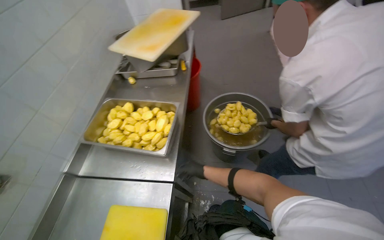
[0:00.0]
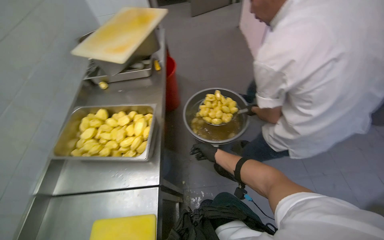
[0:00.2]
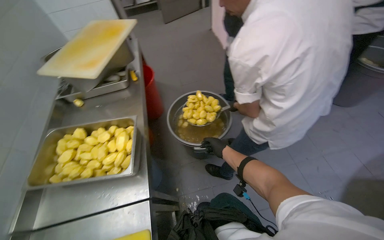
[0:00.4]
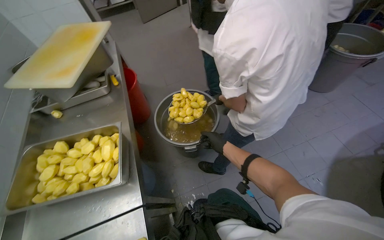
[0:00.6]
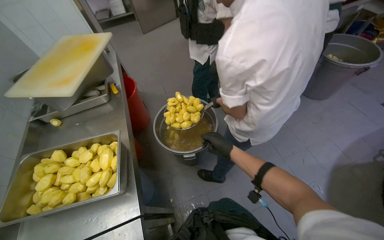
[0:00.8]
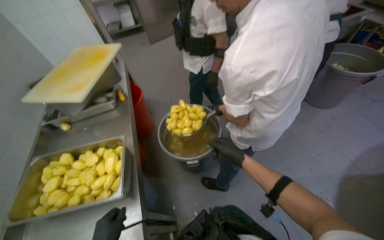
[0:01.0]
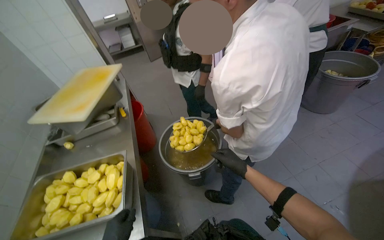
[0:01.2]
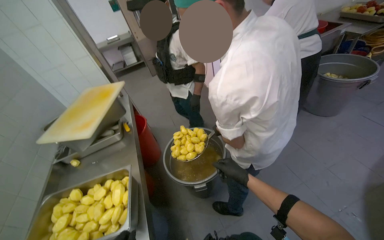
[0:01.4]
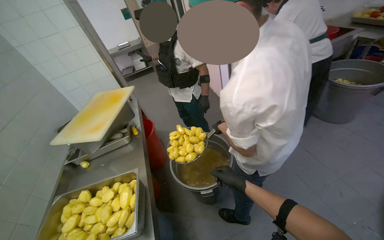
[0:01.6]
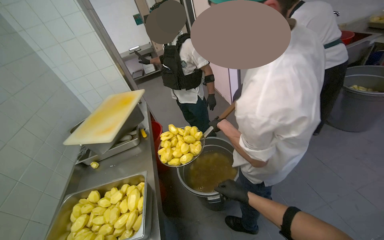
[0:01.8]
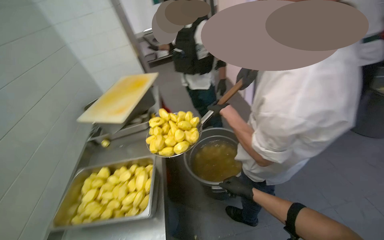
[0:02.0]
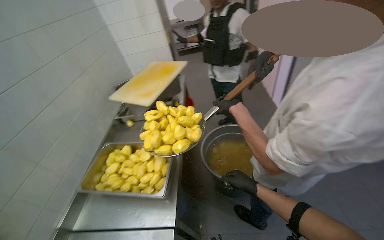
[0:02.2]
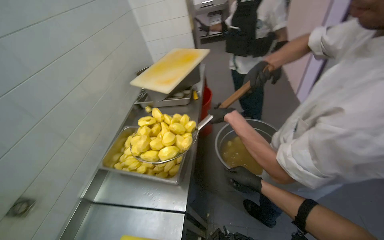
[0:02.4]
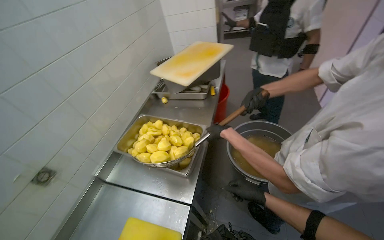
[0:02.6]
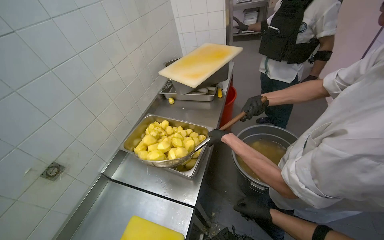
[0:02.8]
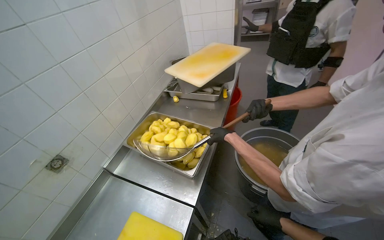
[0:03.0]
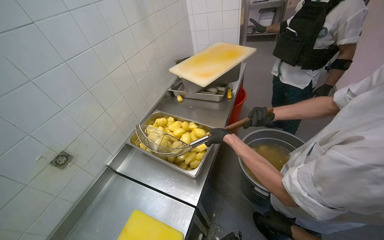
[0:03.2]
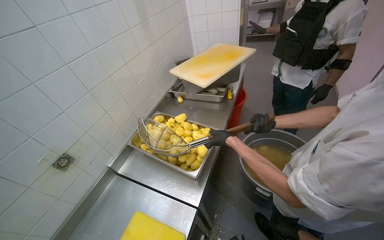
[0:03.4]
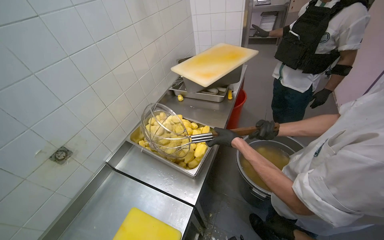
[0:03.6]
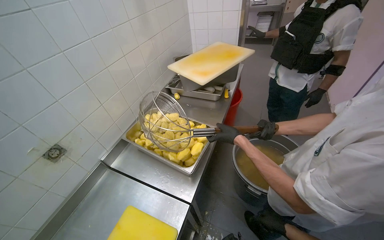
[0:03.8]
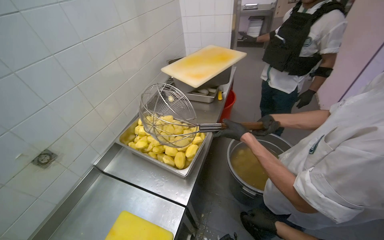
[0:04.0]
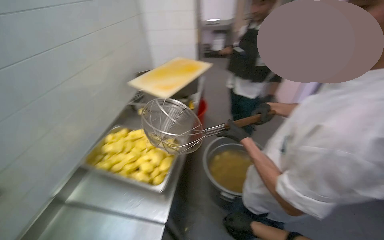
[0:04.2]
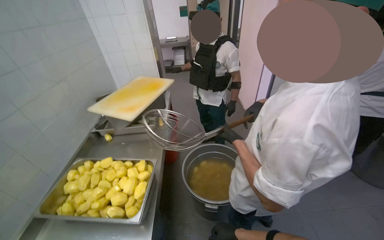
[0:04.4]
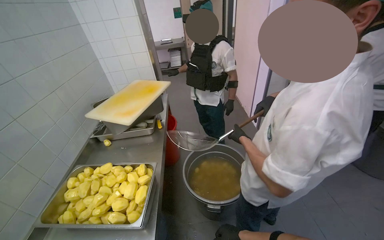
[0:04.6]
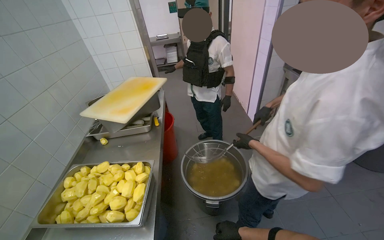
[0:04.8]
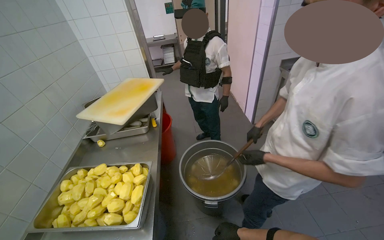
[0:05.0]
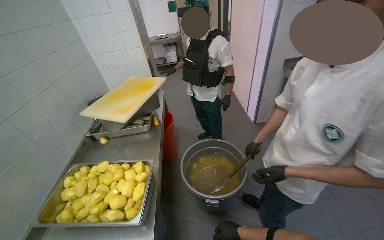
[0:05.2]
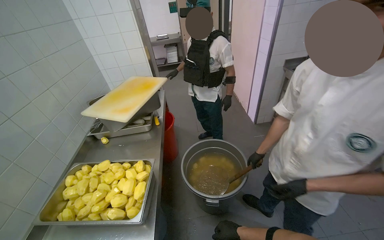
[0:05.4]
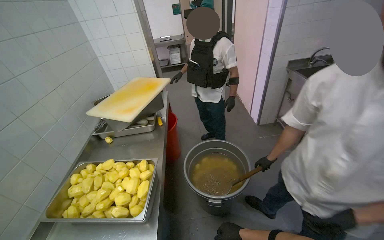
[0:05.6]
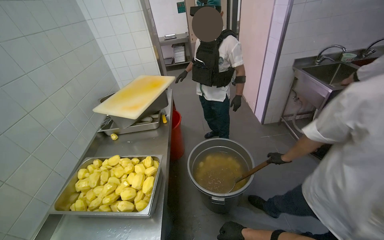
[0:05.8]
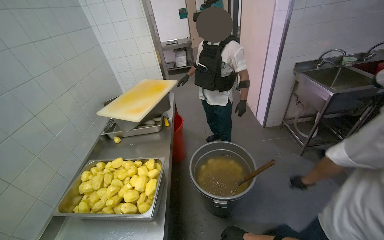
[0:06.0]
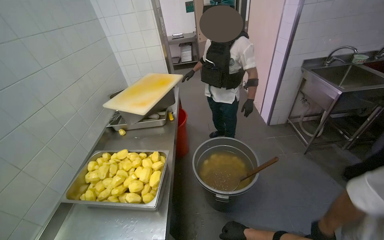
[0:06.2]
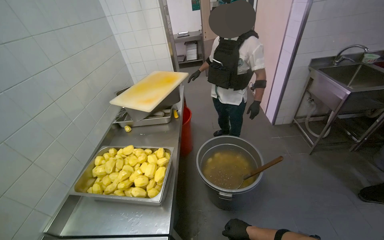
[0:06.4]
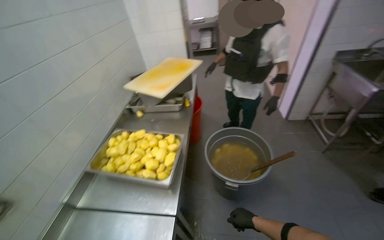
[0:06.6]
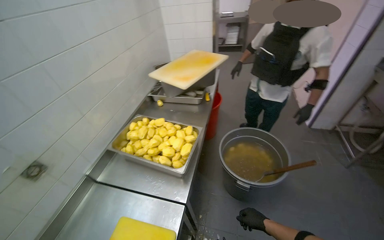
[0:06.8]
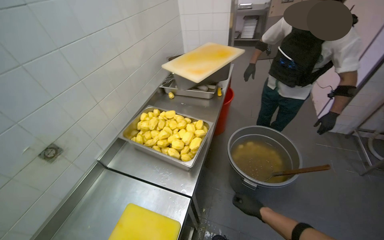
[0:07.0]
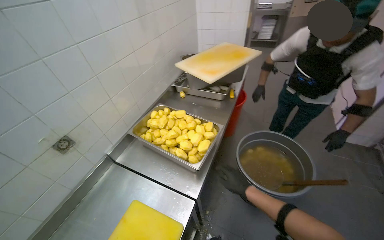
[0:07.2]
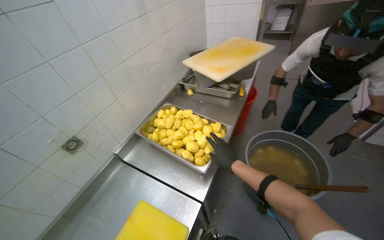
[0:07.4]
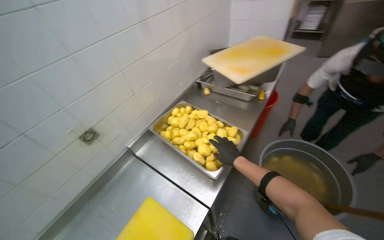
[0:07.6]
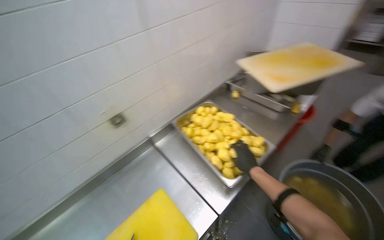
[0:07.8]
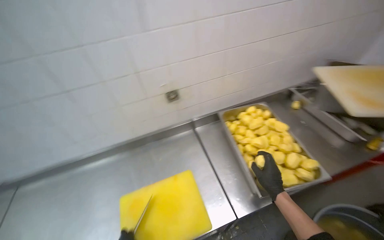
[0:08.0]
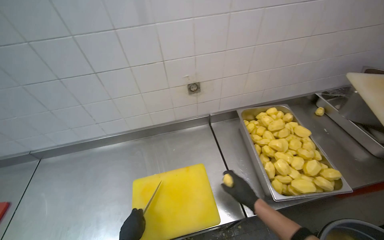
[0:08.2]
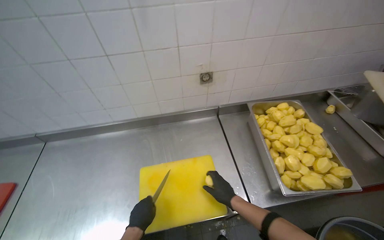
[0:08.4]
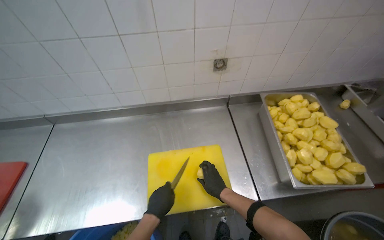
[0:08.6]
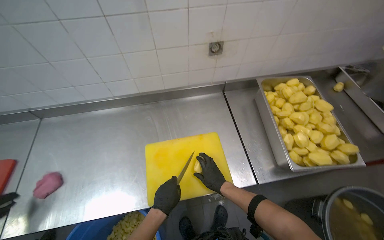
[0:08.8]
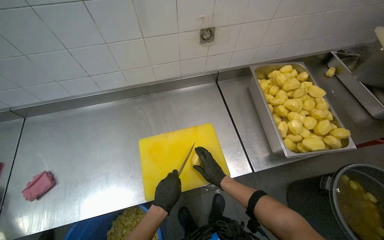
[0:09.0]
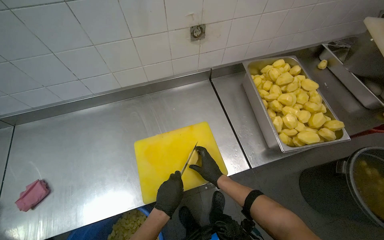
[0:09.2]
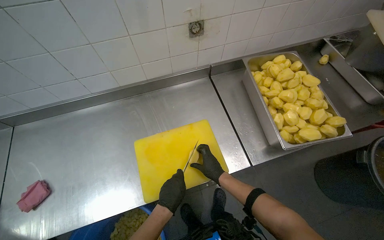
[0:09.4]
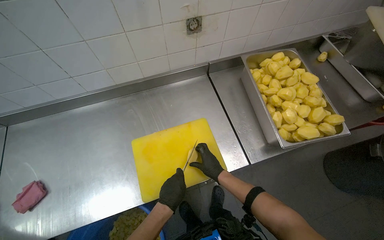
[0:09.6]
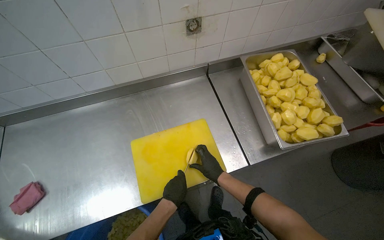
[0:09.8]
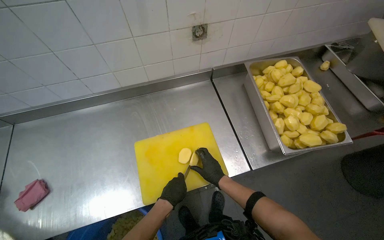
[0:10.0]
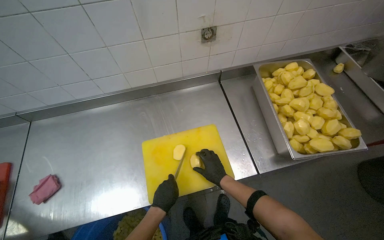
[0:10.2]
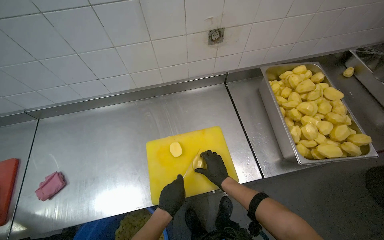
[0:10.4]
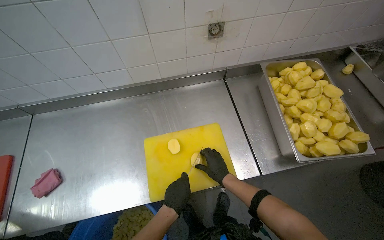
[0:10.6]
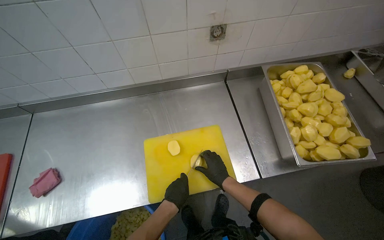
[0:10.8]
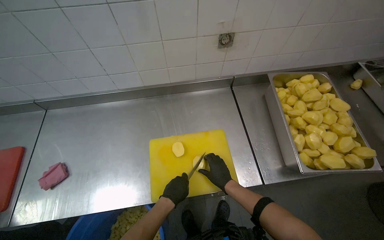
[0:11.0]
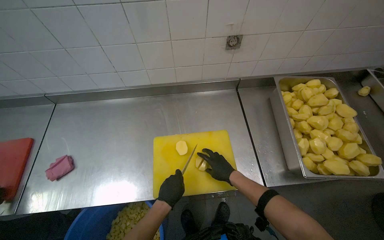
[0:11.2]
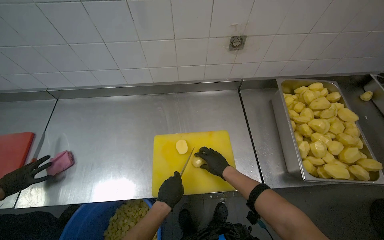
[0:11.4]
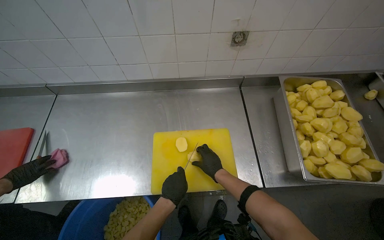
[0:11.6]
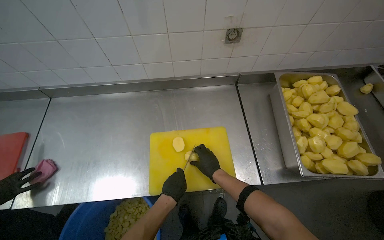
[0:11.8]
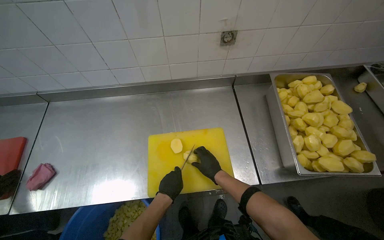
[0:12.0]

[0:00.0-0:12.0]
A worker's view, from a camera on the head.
Job: preparing food.
The whole recording: Cutting potatoes into cubes. The worker continues cutting peeled potatoes into cubes on a yellow cutting board.
0:00.0 to 0:01.6: The wearer looks about 15 degrees further upward. Everything in view rotates some 25 degrees counterclockwise.
0:01.6 to 0:03.0: The head turns to the left by about 40 degrees. The wearer looks approximately 15 degrees further downward.
0:03.0 to 0:04.4: The head turns to the right by some 25 degrees.
0:04.4 to 0:06.0: The right hand travels down the picture by approximately 10 cm.
0:06.0 to 0:07.6: The head turns to the left by about 35 degrees. The view tips downward by about 15 degrees. The right hand travels up the picture by roughly 25 cm.
0:07.6 to 0:09.0: The wearer looks some 40 degrees further to the left. The wearer looks roughly 20 degrees further downward.
0:09.0 to 0:12.0: The hands are busy where they are.

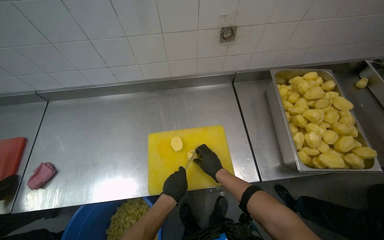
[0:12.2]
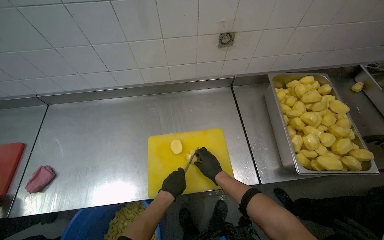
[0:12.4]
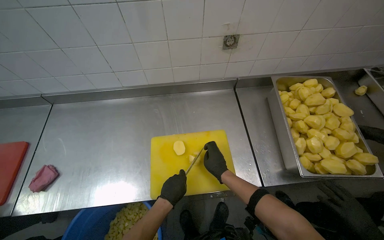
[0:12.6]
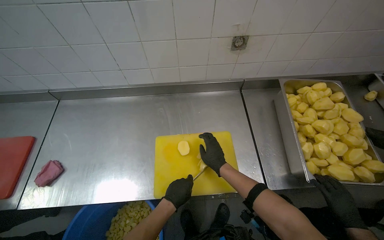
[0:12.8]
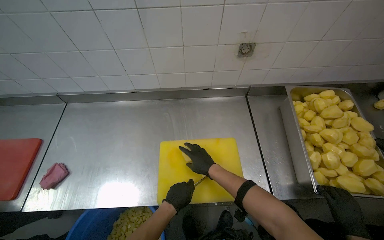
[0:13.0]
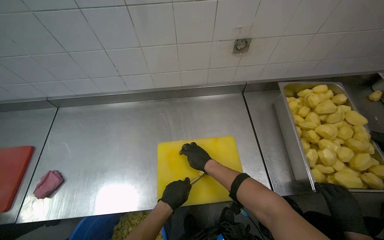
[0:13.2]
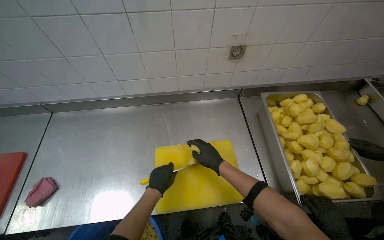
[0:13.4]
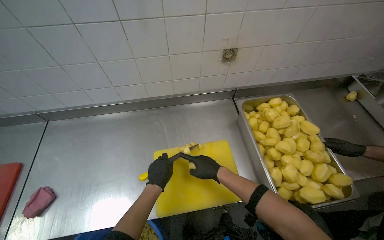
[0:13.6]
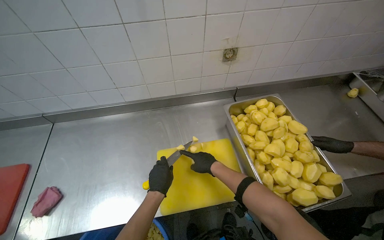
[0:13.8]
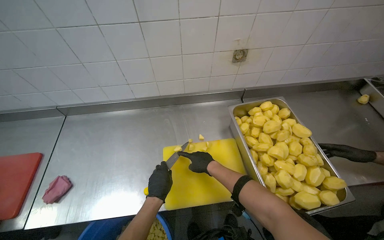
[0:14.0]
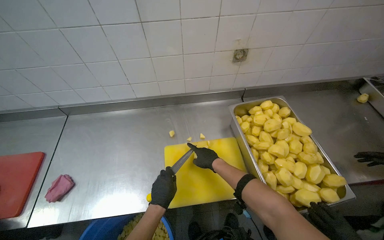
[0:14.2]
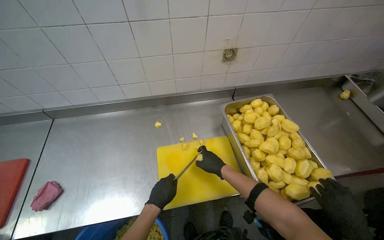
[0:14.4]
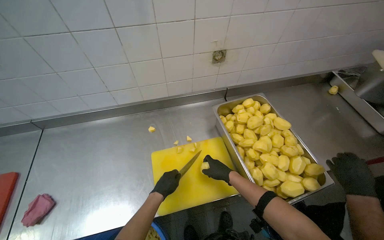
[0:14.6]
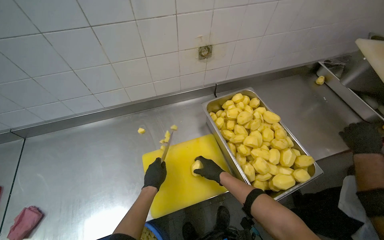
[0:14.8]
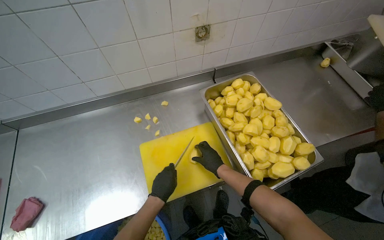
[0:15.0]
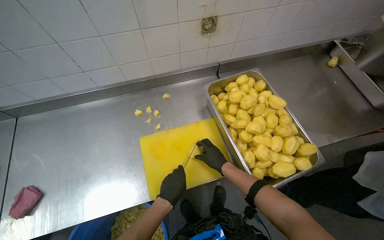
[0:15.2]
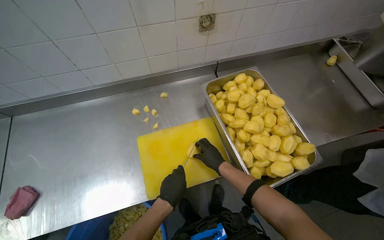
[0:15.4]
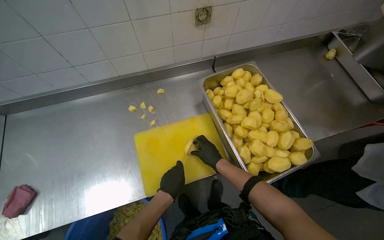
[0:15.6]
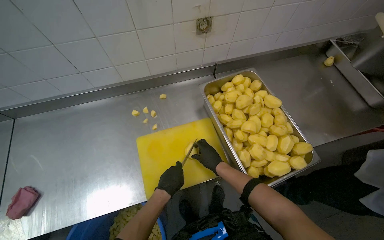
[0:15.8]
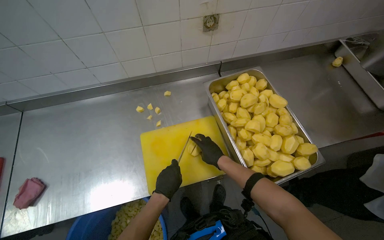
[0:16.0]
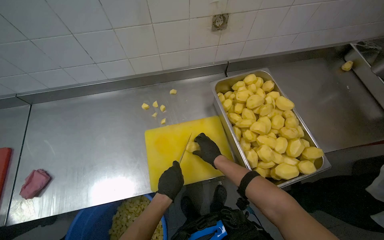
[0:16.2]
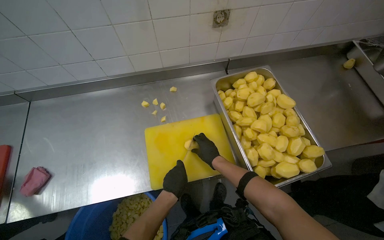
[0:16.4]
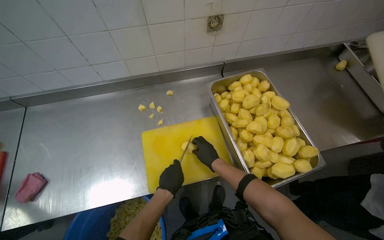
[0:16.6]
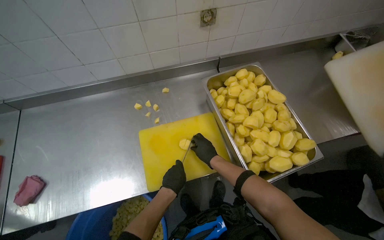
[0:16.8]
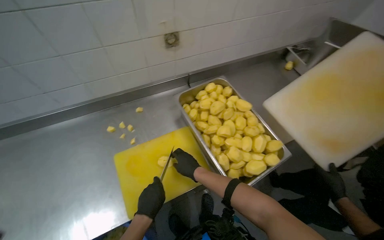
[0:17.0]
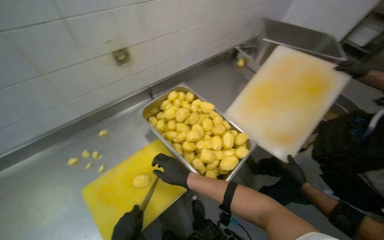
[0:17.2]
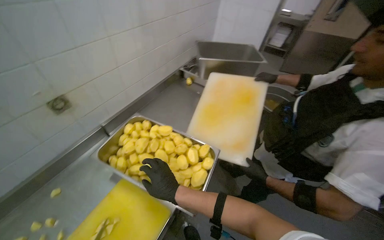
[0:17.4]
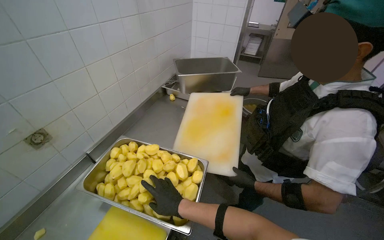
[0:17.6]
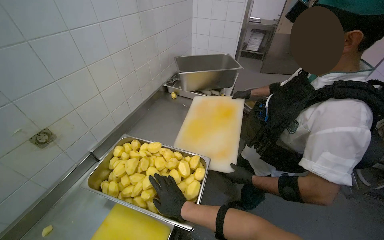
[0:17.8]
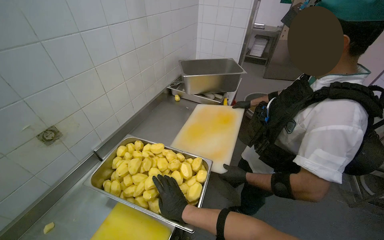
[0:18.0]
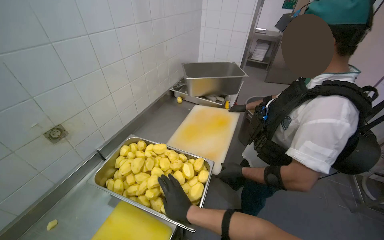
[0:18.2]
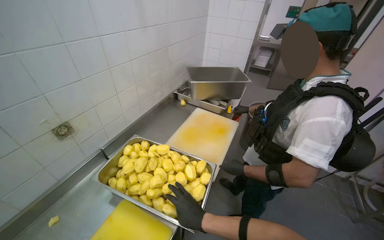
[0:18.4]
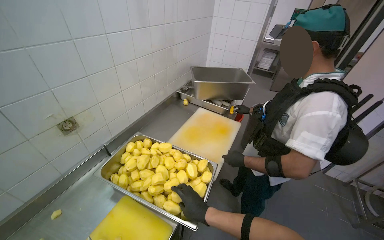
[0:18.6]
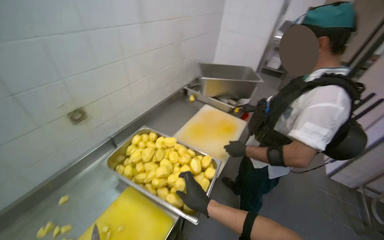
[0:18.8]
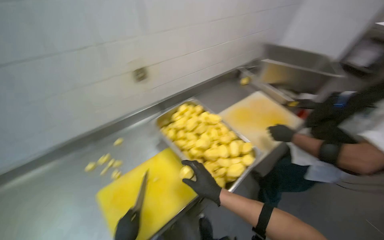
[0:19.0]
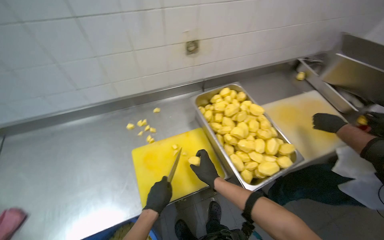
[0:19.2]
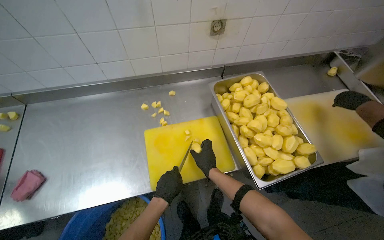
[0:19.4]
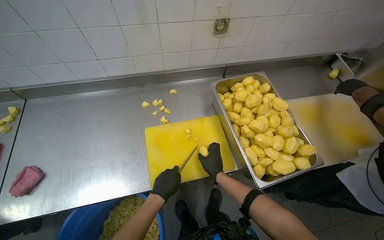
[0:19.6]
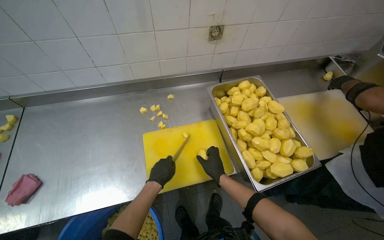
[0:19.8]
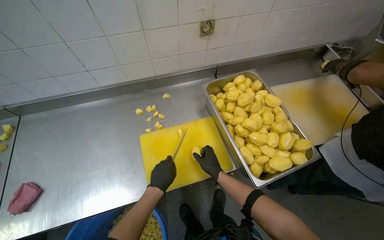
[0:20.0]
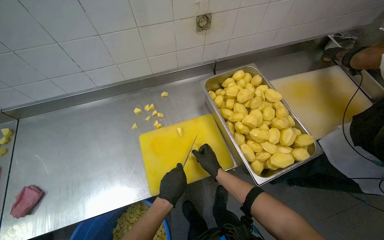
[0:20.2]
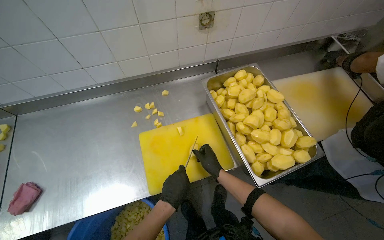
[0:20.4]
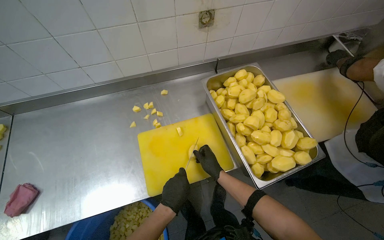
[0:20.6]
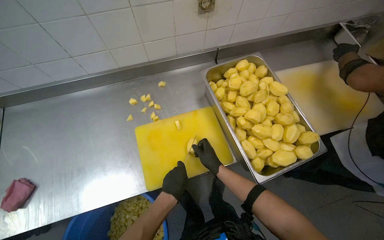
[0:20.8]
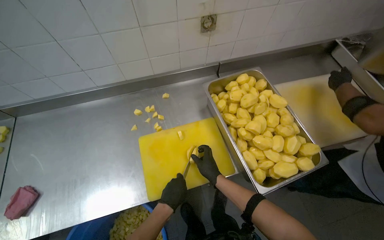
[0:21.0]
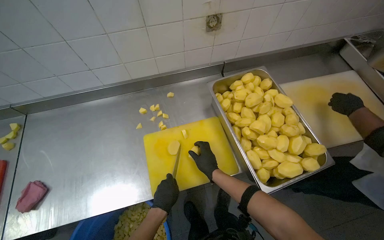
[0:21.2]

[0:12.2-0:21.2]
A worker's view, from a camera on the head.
Job: preparing food.
The whole recording: Cutting potatoes into cubes. The worker continues cutting peeled potatoes into cubes on a yellow cutting board.
0:15.2 to 0:16.6: The hands are busy where they are.
0:16.6 to 0:18.2: The head turns to the right by some 55 degrees. The camera pitches upward, by approximately 20 degrees.
0:18.2 to 0:19.8: The wearer's head swings some 50 degrees to the left. The view tilts about 15 degrees downward.
